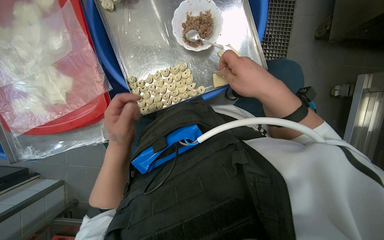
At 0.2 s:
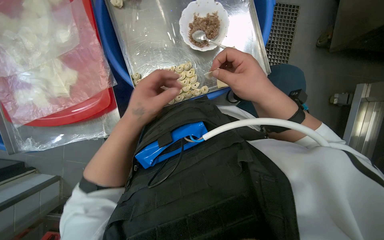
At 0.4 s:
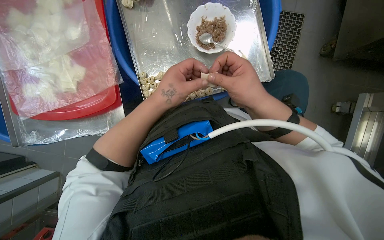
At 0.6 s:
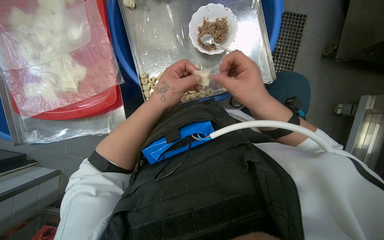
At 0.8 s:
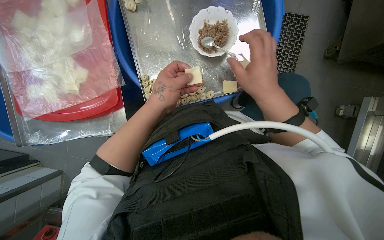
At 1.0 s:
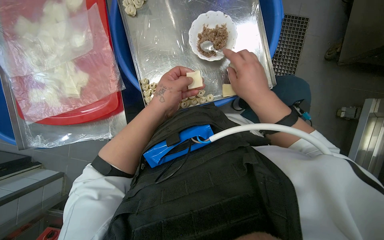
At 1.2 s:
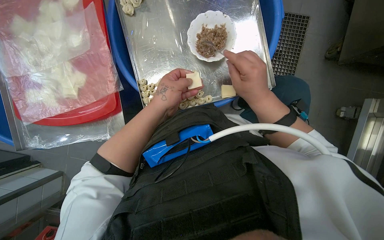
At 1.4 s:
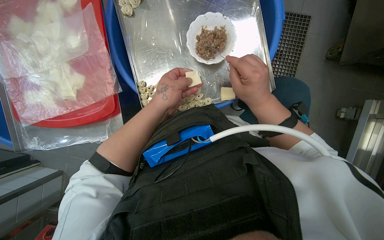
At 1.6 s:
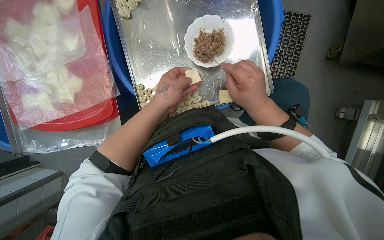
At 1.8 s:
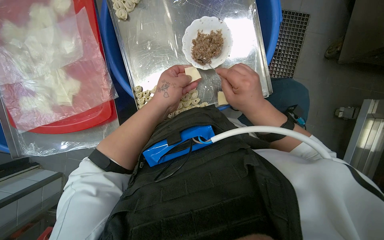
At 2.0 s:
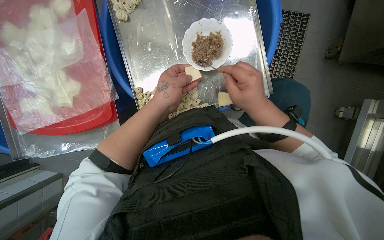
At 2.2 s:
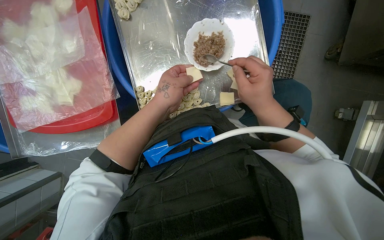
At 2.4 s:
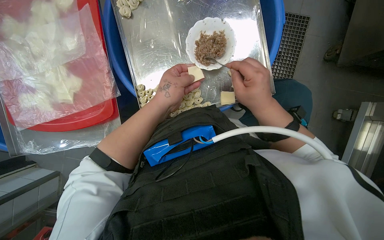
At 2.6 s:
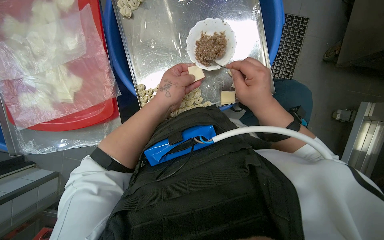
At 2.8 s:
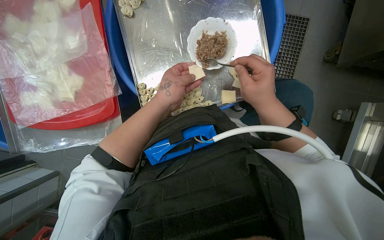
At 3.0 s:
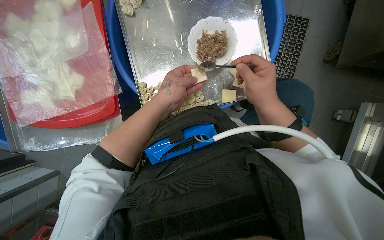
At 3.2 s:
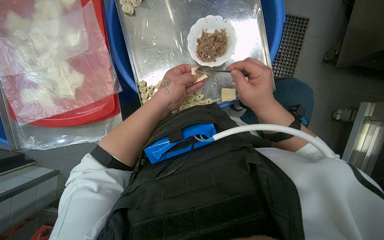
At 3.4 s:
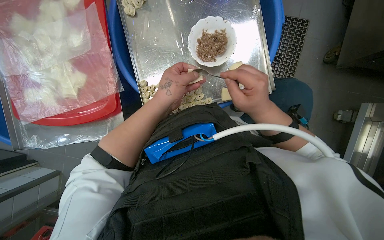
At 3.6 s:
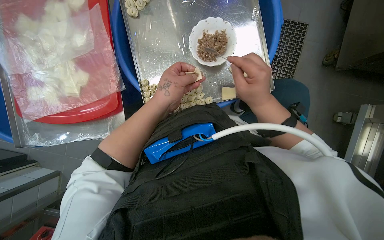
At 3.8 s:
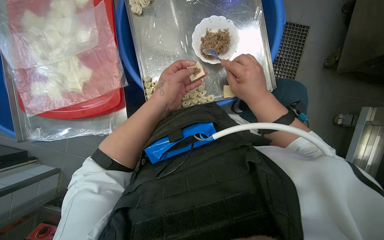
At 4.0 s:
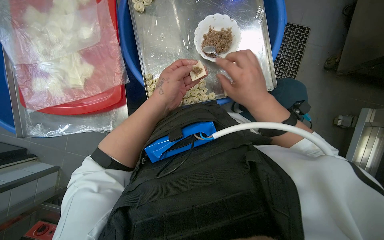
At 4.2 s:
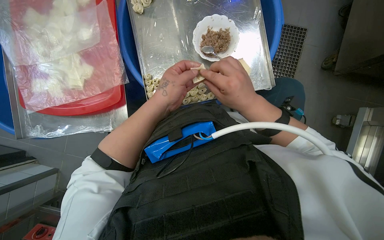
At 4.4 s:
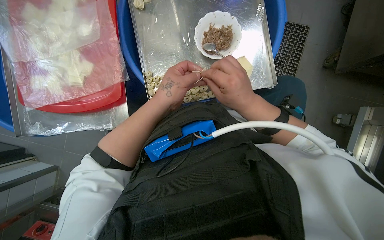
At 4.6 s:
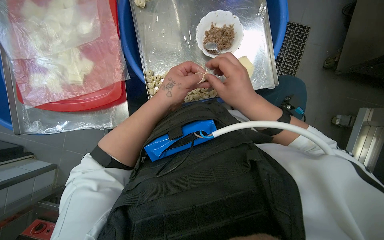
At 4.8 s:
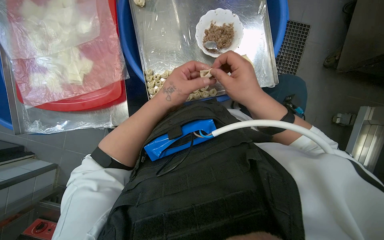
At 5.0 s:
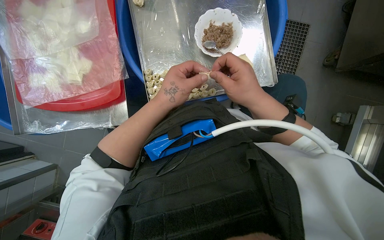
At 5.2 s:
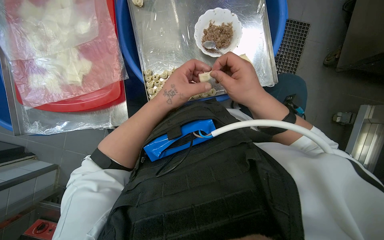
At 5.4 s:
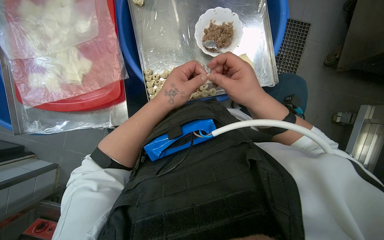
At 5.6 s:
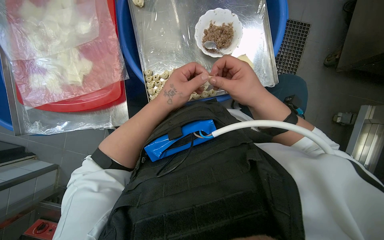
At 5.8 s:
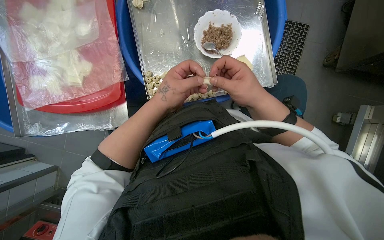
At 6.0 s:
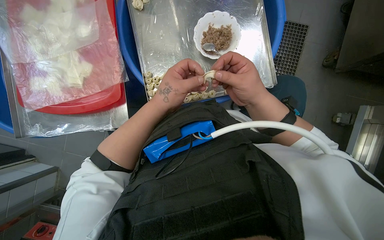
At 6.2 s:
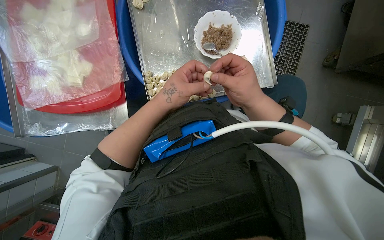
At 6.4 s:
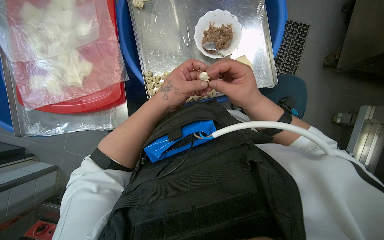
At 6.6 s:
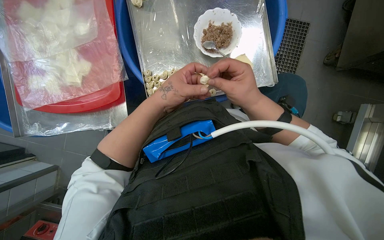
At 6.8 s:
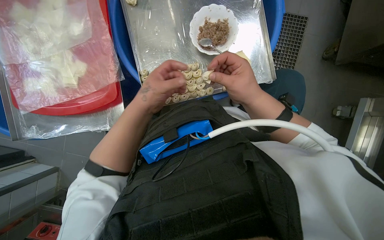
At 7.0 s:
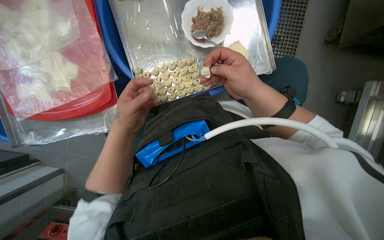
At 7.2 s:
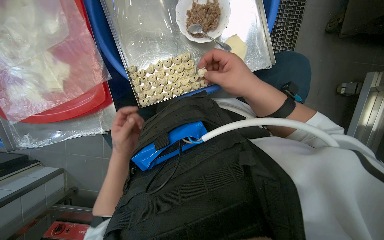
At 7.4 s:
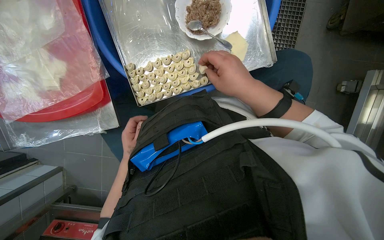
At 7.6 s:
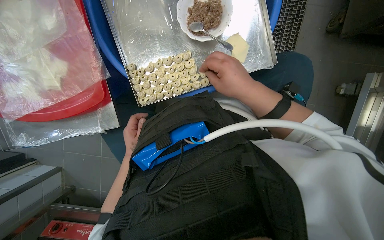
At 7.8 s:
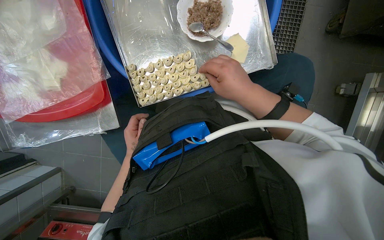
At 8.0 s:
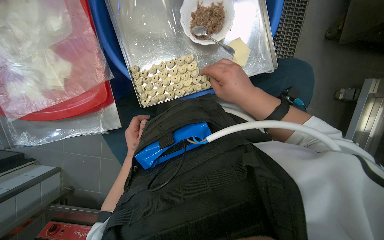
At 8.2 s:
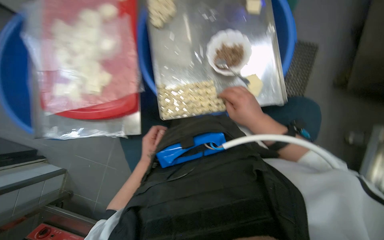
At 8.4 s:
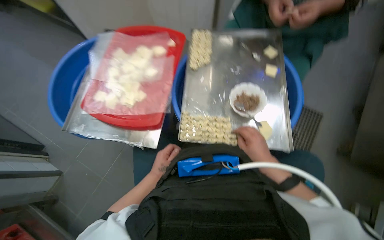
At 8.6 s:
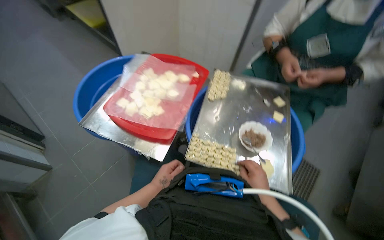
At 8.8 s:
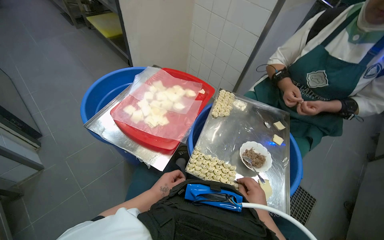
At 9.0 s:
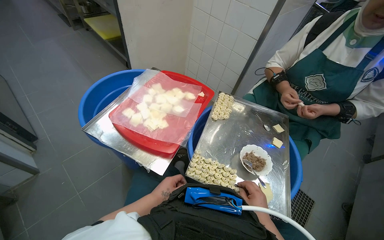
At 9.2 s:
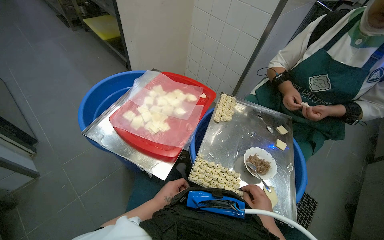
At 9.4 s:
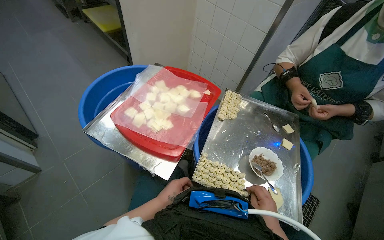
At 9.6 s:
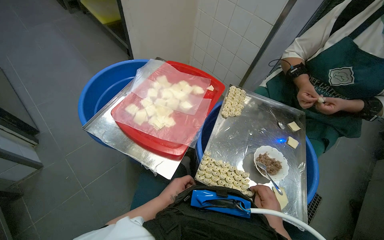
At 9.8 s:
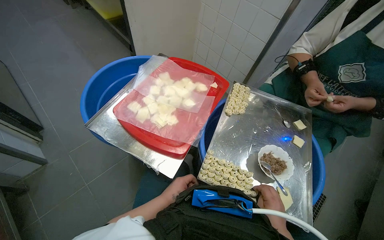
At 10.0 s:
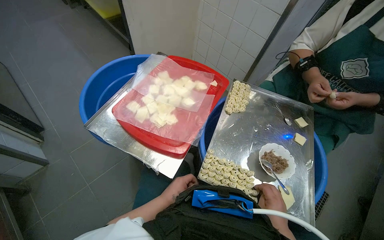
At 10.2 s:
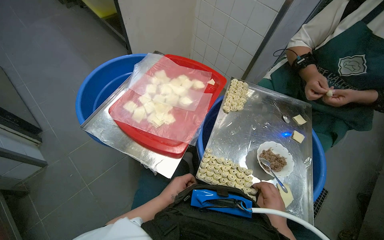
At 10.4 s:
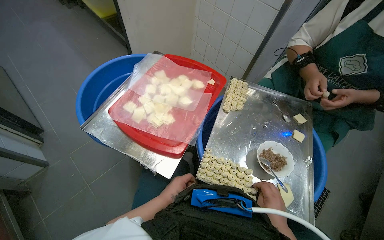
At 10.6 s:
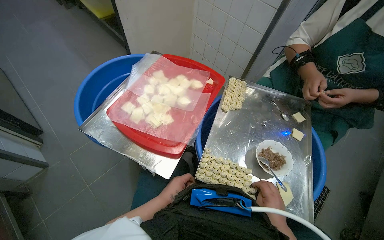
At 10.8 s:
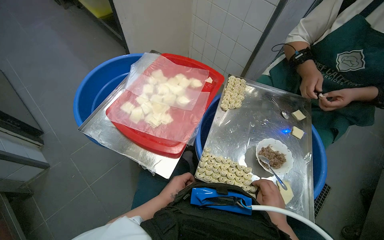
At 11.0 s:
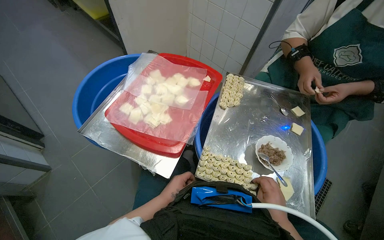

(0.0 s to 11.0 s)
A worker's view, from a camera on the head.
Job: preparing food.
The whole recording: Making dumplings with meat filling. The worker picks up dough, fills it with meat, folds it, and places the finished dumpling on a tray.
0.0 s - 1.6 s: The left hand moves up the picture and to the right, roughly 15 cm.
1.6 s - 6.2 s: The hands are busy where they are.
6.2 s - 7.8 s: The left hand goes roughly 30 cm farther from the camera, down the picture and to the left.
7.8 s - 9.4 s: The wearer looks approximately 40 degrees further upward. The scene turns approximately 45 degrees clockwise in the picture.
9.4 s - 11.0 s: The hands make small movements and keep their place.

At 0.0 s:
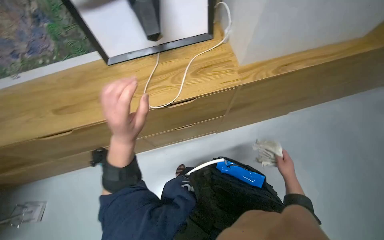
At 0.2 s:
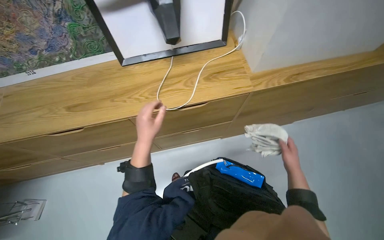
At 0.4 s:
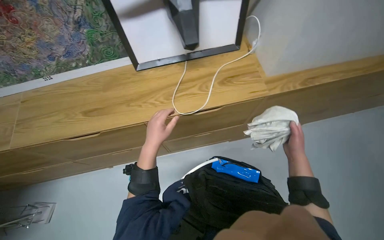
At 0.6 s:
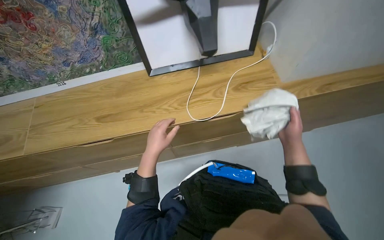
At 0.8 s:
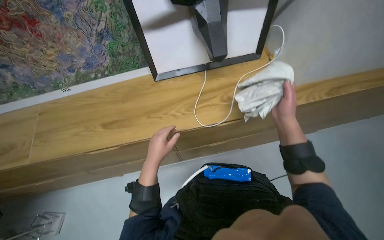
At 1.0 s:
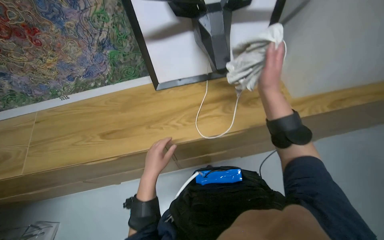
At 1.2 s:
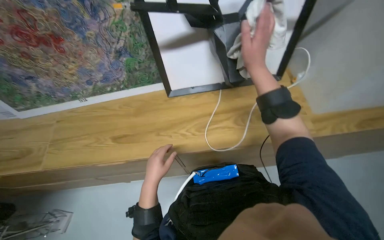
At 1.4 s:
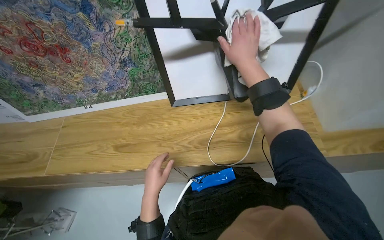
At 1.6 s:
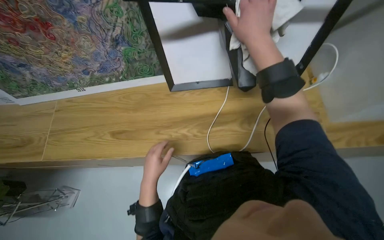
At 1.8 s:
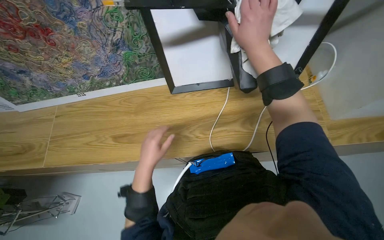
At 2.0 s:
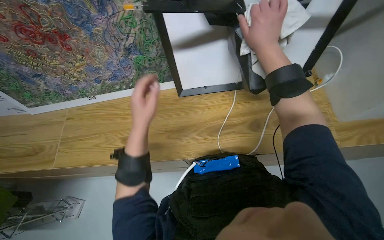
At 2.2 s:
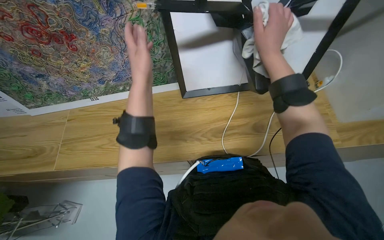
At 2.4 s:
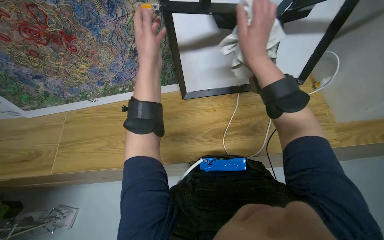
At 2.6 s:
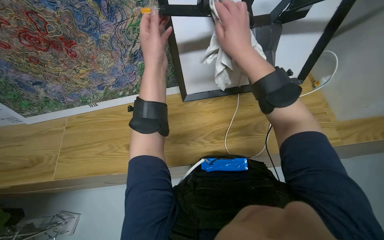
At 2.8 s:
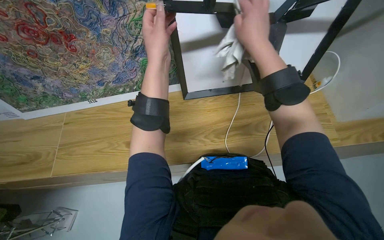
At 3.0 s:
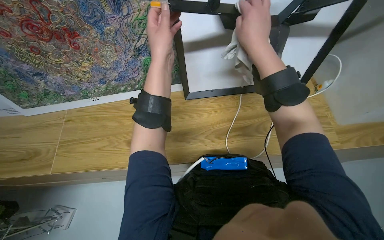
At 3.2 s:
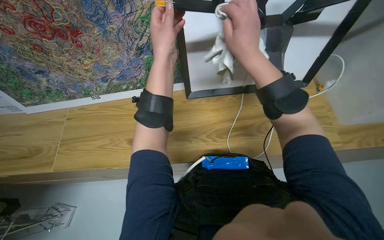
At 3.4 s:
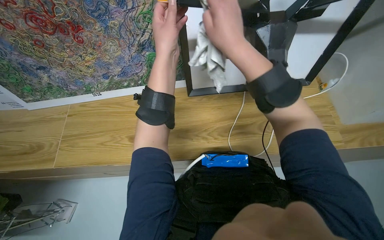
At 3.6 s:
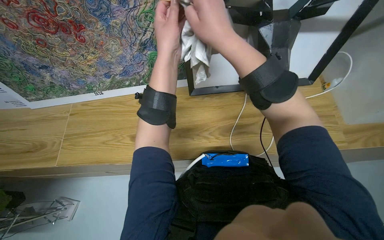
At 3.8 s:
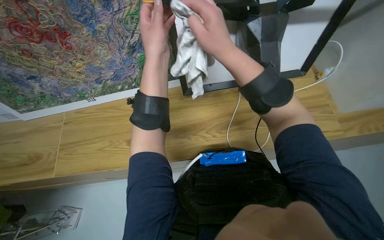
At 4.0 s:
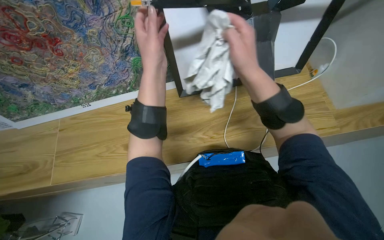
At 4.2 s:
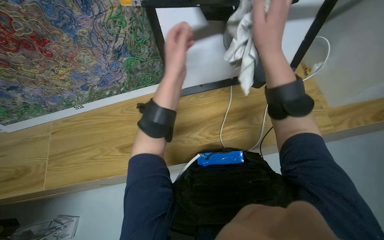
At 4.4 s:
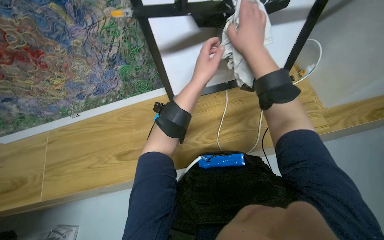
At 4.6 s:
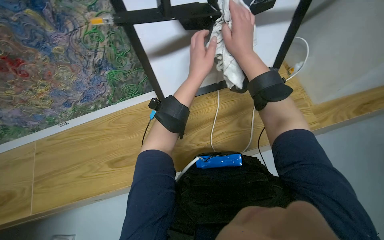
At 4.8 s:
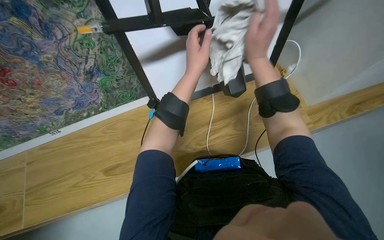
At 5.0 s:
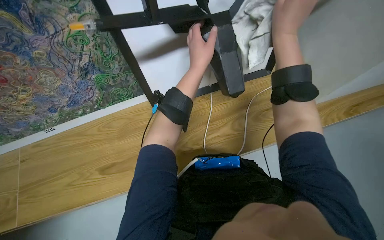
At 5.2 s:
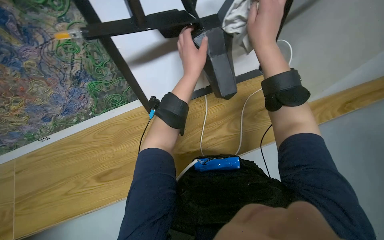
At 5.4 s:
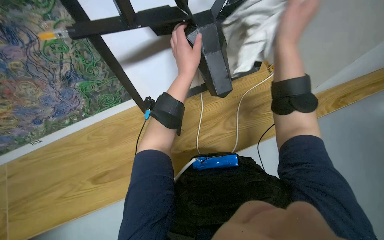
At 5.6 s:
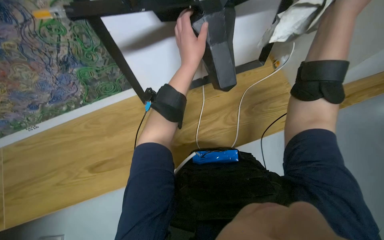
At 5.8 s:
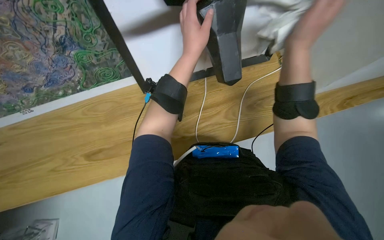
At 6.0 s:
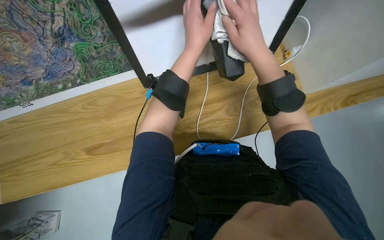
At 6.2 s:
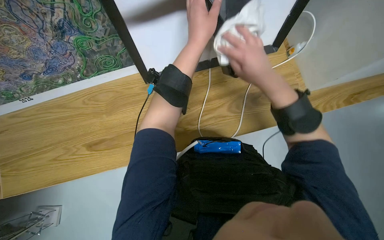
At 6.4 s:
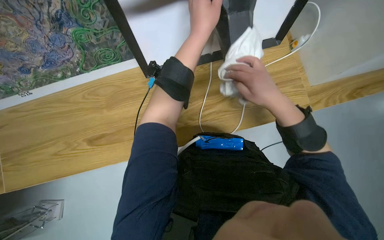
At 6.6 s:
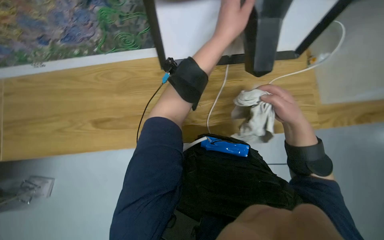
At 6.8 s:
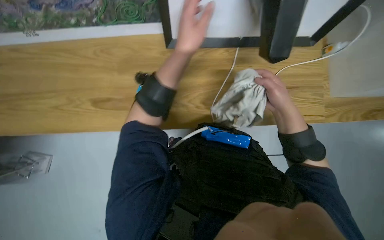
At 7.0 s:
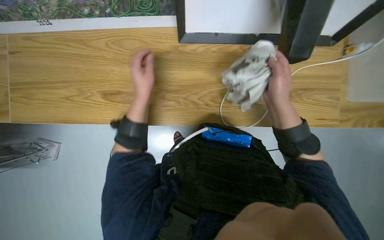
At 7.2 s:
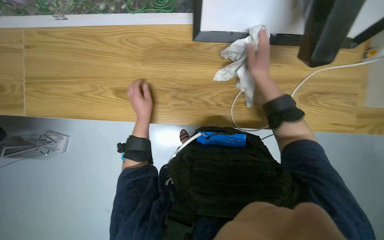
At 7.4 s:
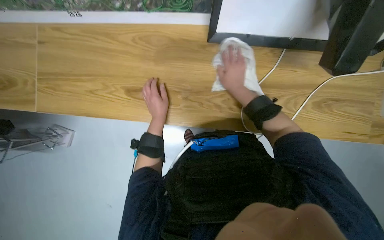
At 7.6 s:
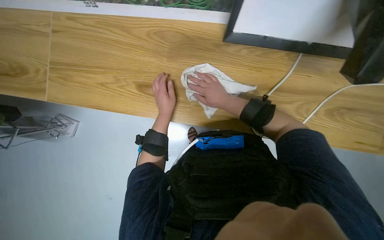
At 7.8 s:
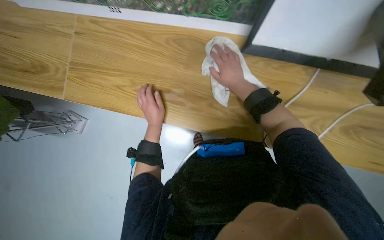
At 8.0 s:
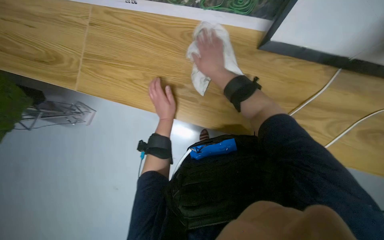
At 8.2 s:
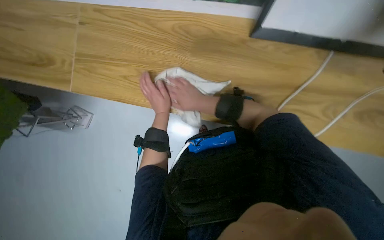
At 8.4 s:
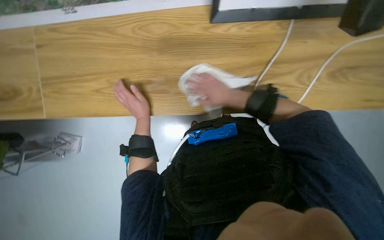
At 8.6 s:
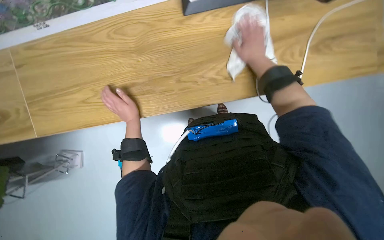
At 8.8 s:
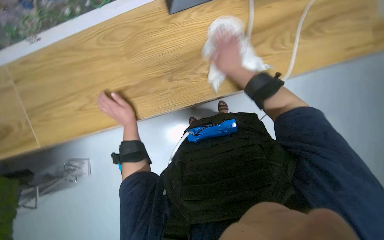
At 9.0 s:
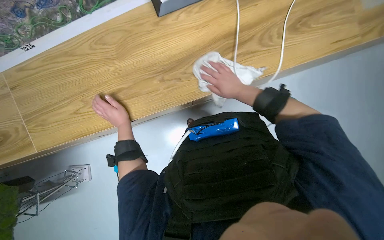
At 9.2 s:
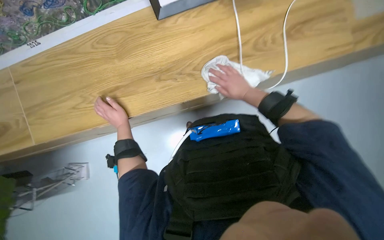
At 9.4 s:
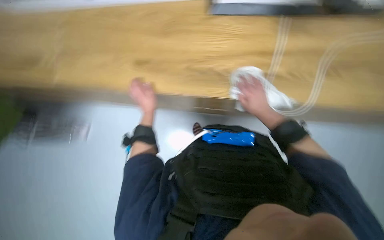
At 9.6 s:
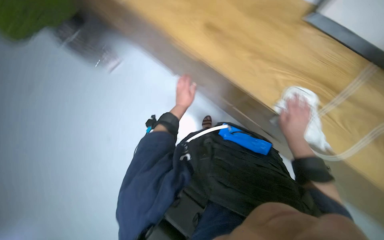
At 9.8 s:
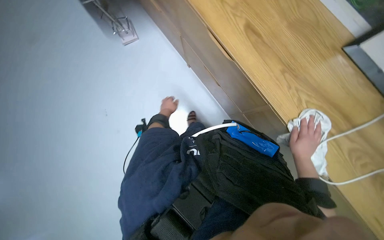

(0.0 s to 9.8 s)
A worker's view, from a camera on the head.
Job: wiping surfaces.
The whole recording: Wiping desk area. The worker wipes the monitor stand and wooden desk surface with a cloth.
0.0 s - 1.4 s: The right hand shifts about 80 cm up the picture and to the left, while the left hand shifts about 15 cm farther from the camera.
1.4 s - 2.8 s: The left hand is displaced up the picture by some 35 cm.
2.8 s - 4.2 s: The right hand moves roughly 10 cm to the left and comes back.
4.2 s - 5.6 s: The right hand travels to the right by some 20 cm.
5.6 s - 7.0 s: The view tips downward by roughly 15 degrees. The right hand heads farther from the camera, to the left and down the picture, covering approximately 30 cm; the left hand shifts some 40 cm to the left, down the picture and farther from the camera.
7.0 s - 8.4 s: The right hand travels to the left and farther from the camera by approximately 25 cm.
